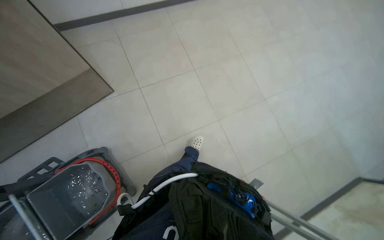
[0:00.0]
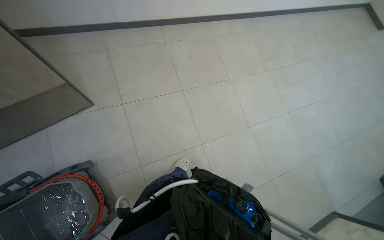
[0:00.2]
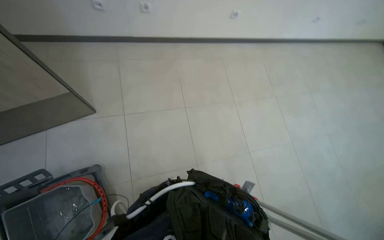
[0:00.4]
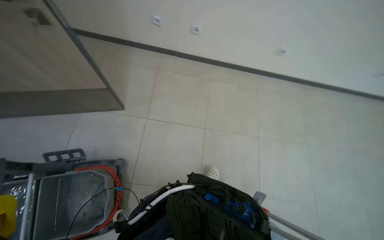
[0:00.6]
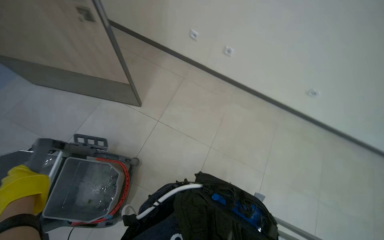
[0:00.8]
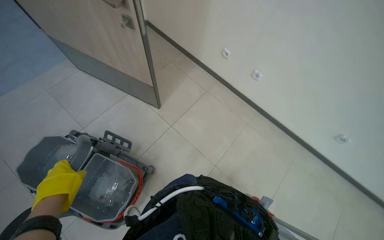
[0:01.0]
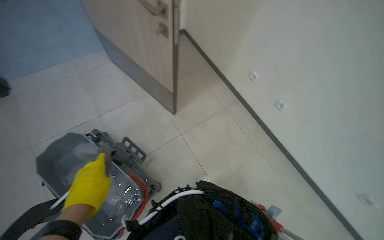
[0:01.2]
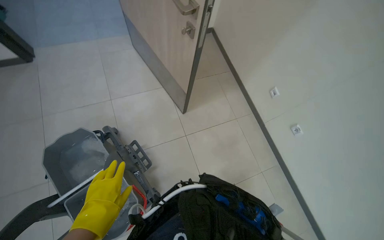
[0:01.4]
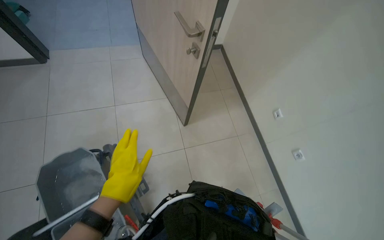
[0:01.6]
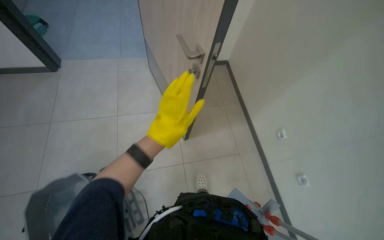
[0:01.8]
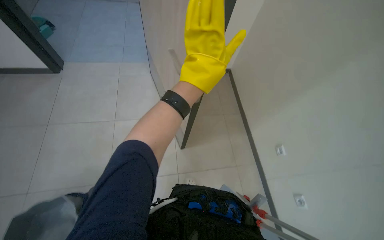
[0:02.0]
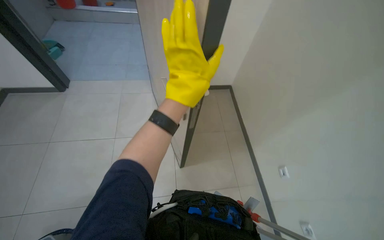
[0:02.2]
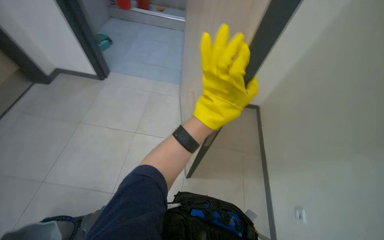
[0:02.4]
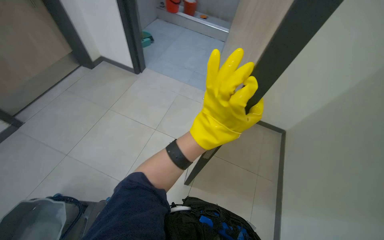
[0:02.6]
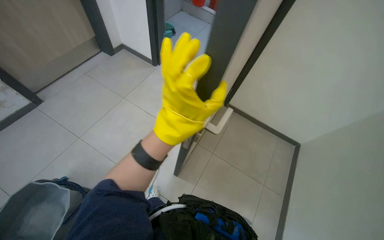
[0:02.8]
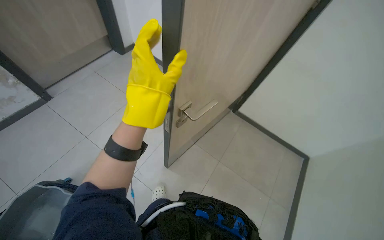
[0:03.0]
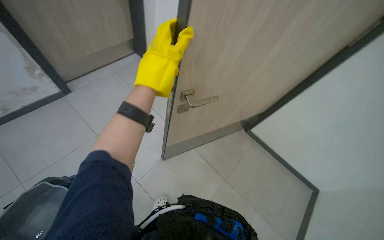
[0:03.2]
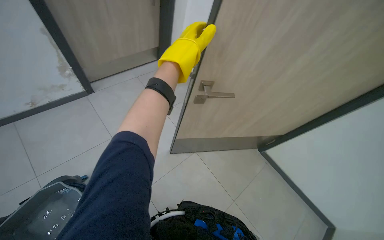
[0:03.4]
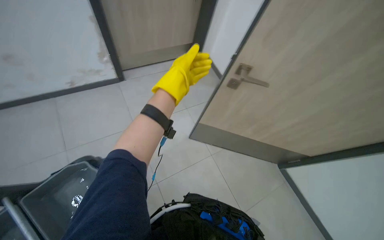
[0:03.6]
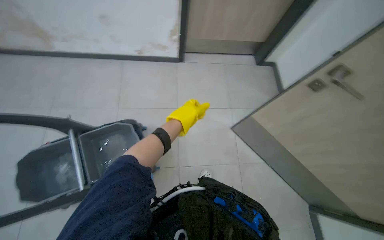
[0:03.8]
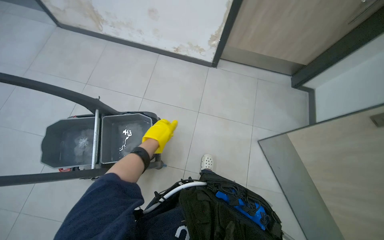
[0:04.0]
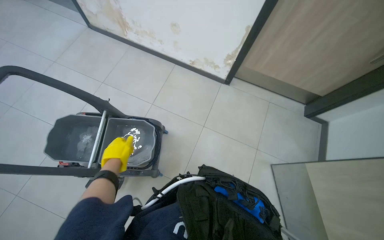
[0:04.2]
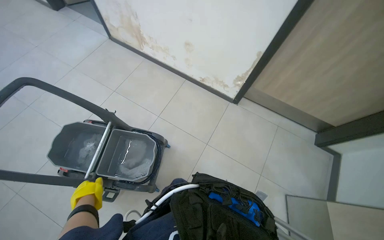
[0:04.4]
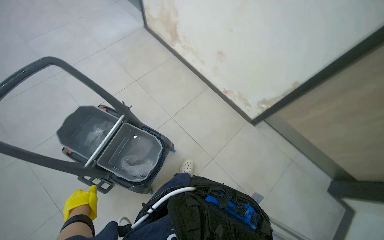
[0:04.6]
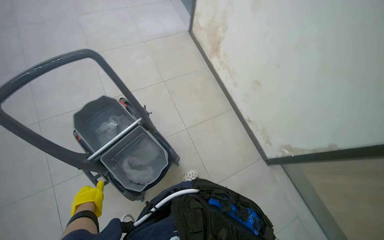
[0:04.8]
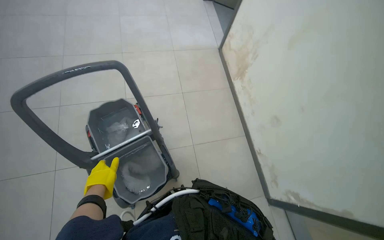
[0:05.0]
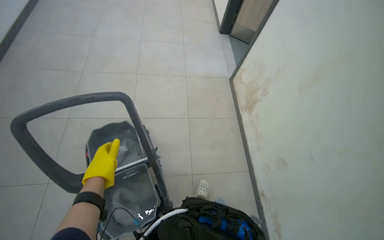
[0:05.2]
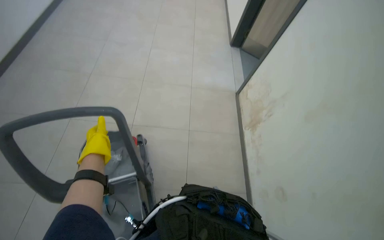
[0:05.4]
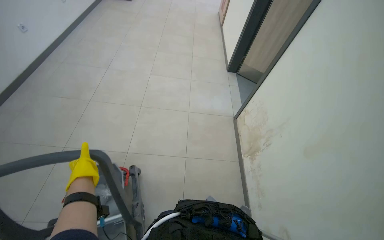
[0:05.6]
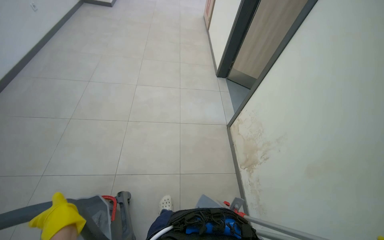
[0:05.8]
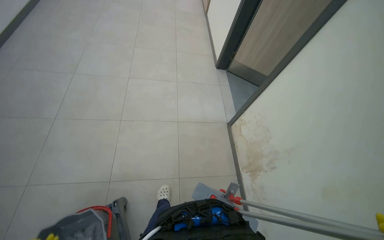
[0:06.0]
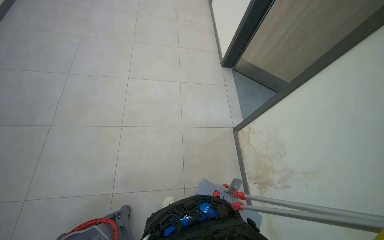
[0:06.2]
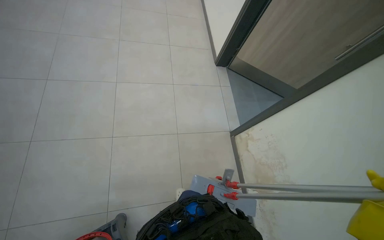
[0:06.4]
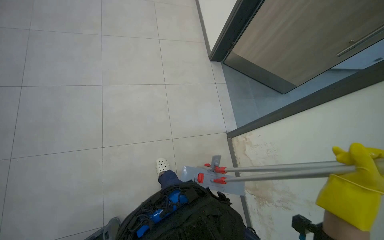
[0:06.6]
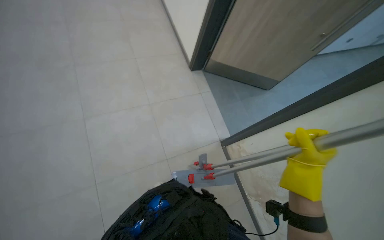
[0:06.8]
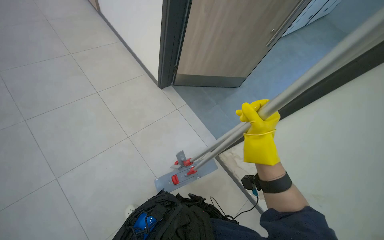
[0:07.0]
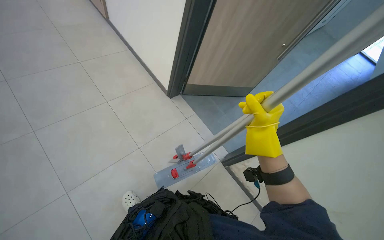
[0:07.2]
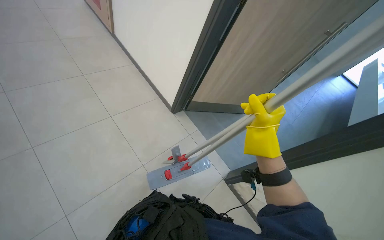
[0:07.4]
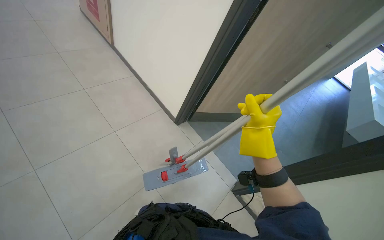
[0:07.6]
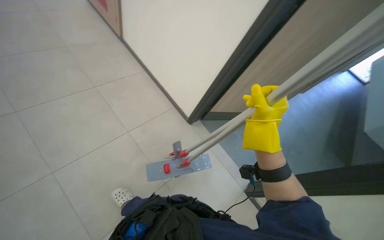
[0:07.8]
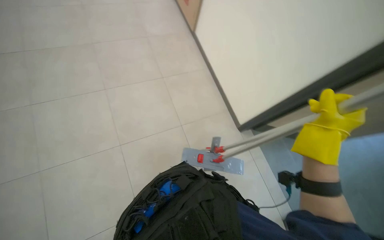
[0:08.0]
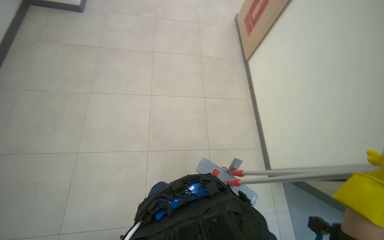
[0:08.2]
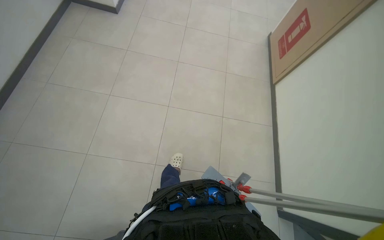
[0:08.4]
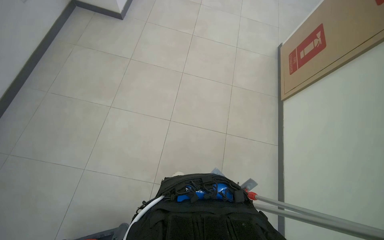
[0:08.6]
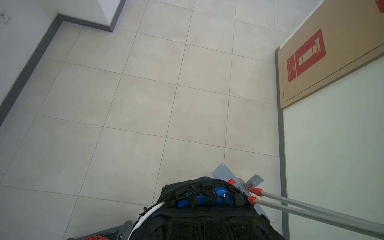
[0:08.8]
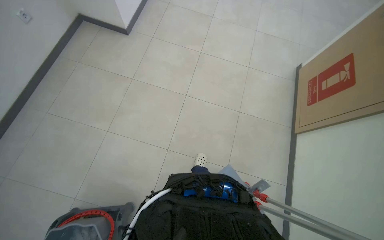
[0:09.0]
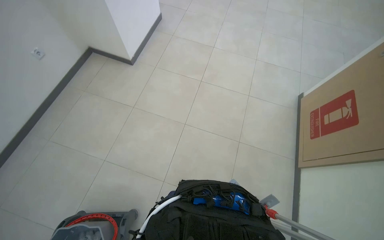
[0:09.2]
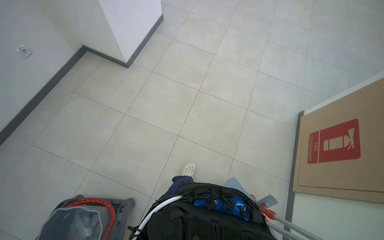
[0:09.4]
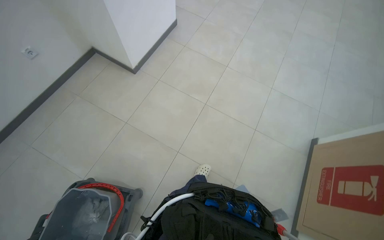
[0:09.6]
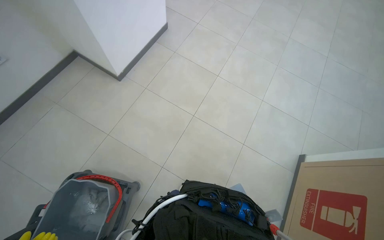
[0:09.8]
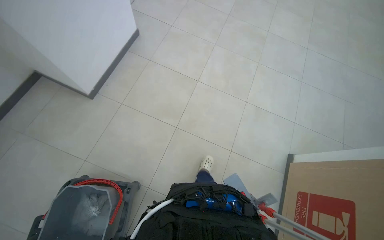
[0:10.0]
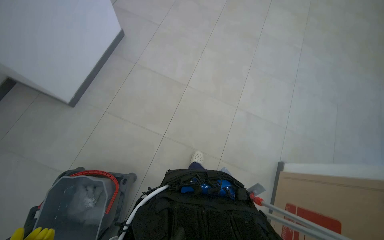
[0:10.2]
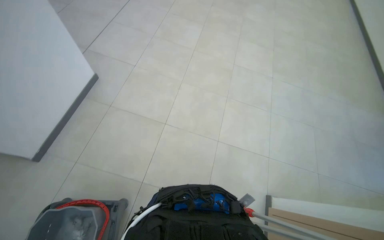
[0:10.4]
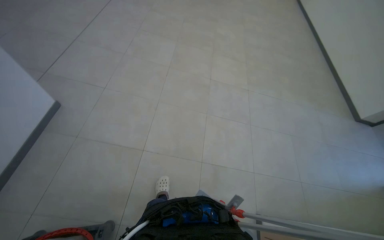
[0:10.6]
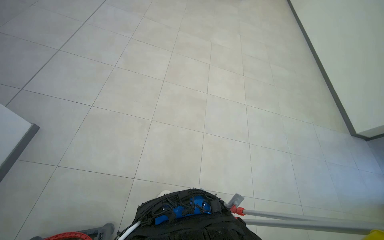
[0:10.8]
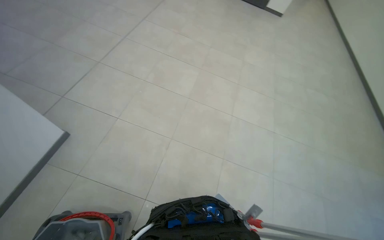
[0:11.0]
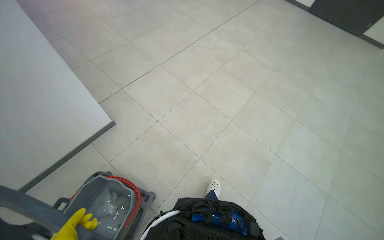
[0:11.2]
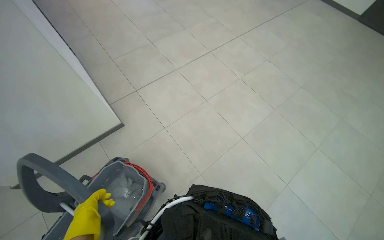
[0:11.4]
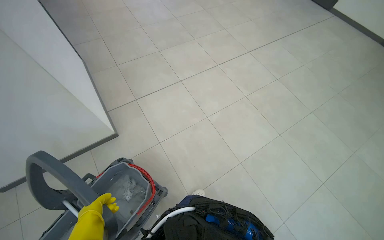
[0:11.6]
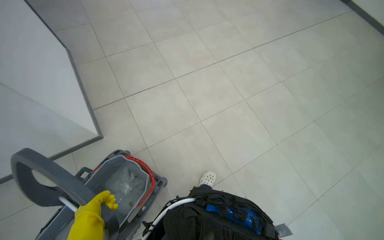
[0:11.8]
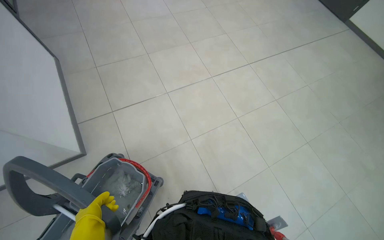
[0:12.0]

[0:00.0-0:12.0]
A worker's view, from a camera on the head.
Job: preparing cleaning supplies.
The whole recording: Preparing and transporting cleaning equipment. The worker assembles mops, transports the cleaning cart, and prepares cleaning cloths.
0:00.0 to 0:01.6: The wearer looks roughly 25 degrees further to the left. The camera pitches upward, by about 20 degrees.
0:01.6 to 0:03.0: The wearer's head swings approximately 45 degrees to the left. The camera pitches upward, by some 20 degrees.
0:03.0 to 0:04.4: The wearer's head swings approximately 85 degrees to the left. The camera pitches upward, by approximately 20 degrees.
0:04.4 to 0:06.0: The head travels some 90 cm. The wearer's head swings about 60 degrees to the left. The view tips upward by approximately 15 degrees.
0:06.0 to 0:07.6: The camera travels roughly 1 m. The wearer looks some 25 degrees further to the right.
0:09.0 to 0:10.4: The head travels some 60 cm.
0:10.4 to 0:12.0: The camera sweeps to the left, by about 20 degrees. The wearer looks approximately 25 degrees further upward.

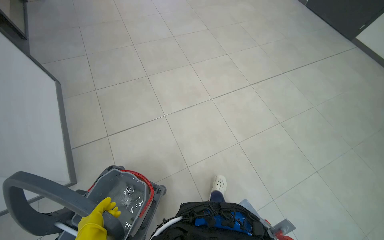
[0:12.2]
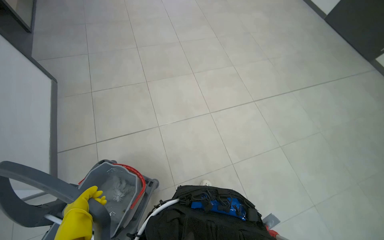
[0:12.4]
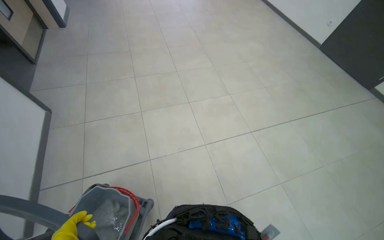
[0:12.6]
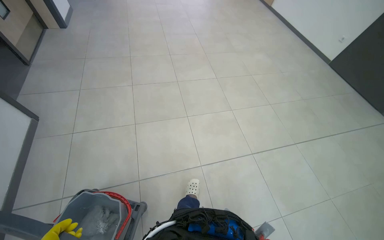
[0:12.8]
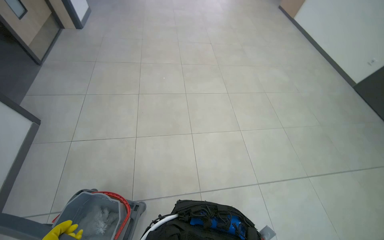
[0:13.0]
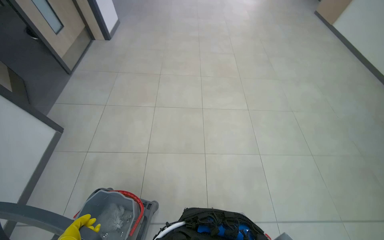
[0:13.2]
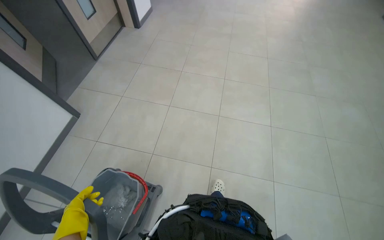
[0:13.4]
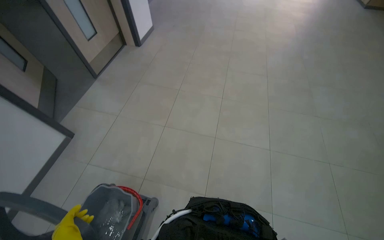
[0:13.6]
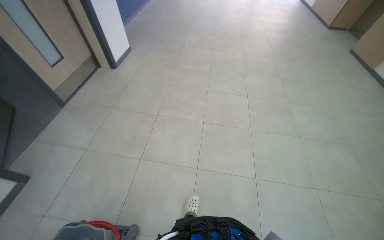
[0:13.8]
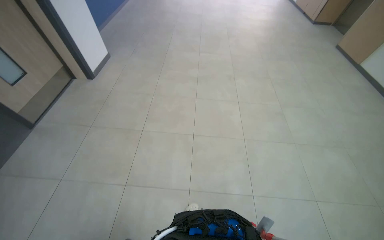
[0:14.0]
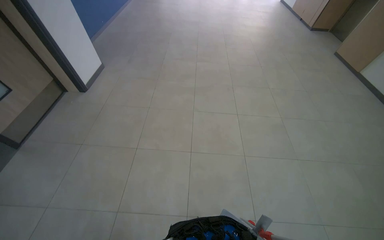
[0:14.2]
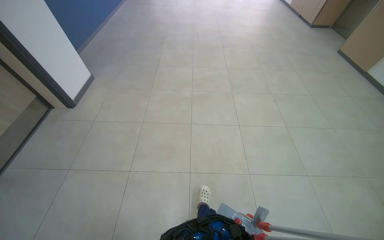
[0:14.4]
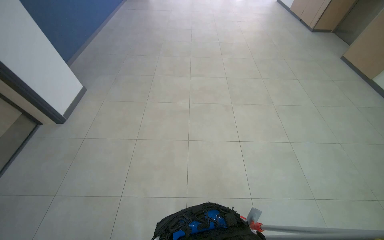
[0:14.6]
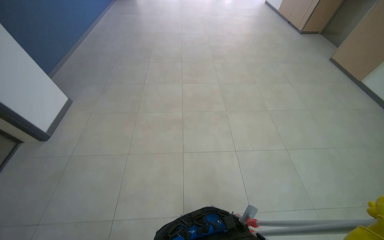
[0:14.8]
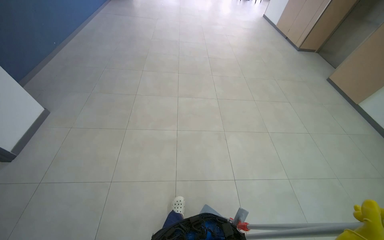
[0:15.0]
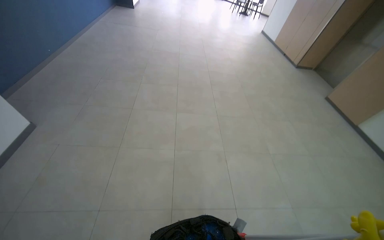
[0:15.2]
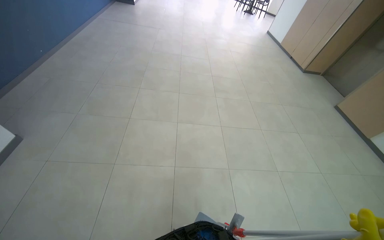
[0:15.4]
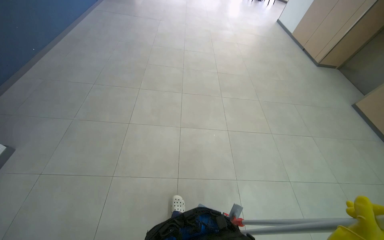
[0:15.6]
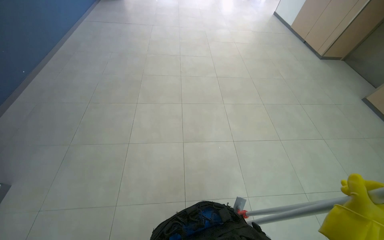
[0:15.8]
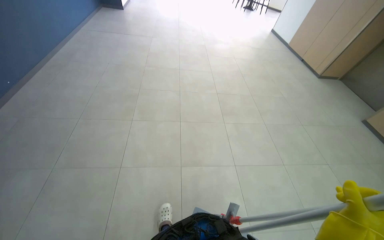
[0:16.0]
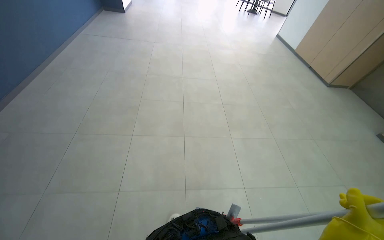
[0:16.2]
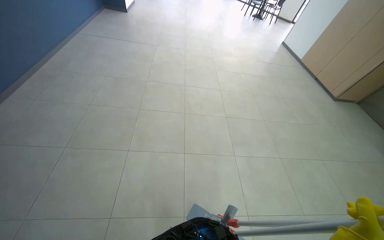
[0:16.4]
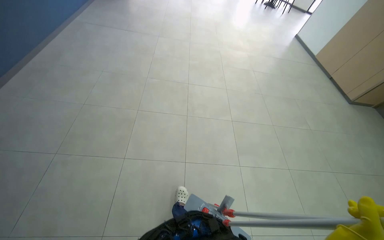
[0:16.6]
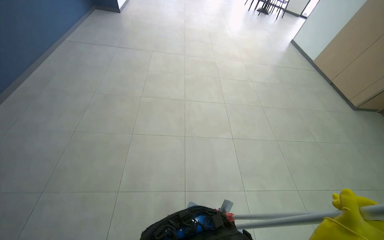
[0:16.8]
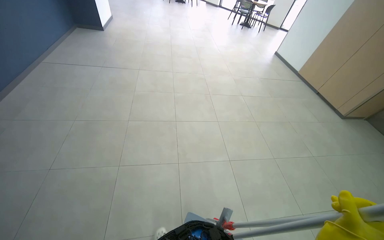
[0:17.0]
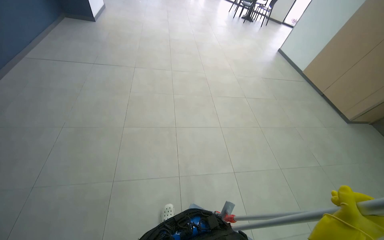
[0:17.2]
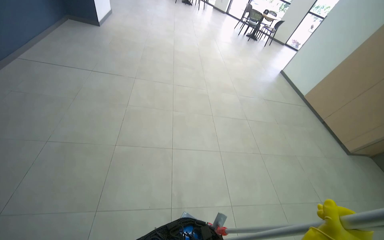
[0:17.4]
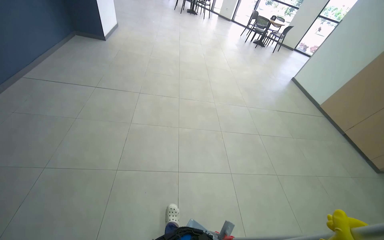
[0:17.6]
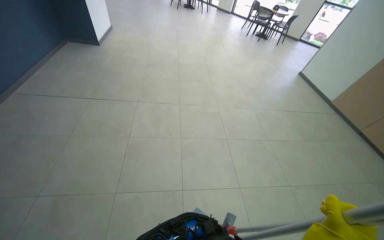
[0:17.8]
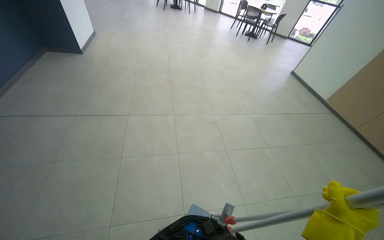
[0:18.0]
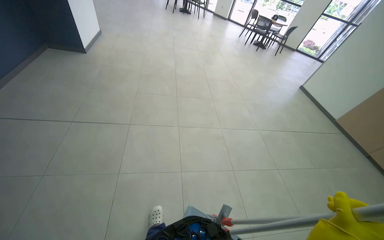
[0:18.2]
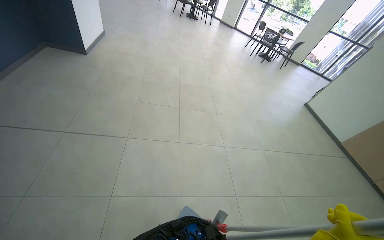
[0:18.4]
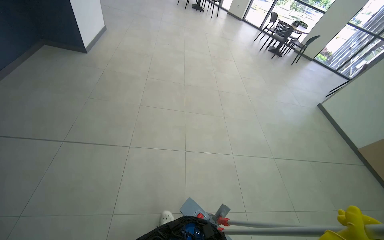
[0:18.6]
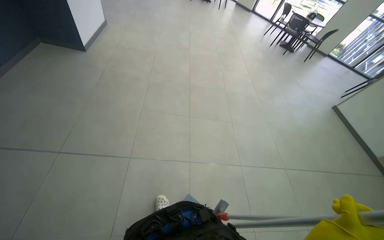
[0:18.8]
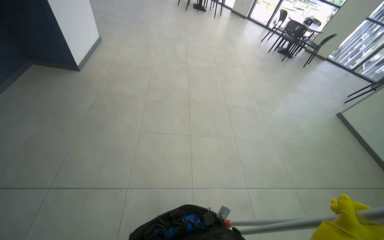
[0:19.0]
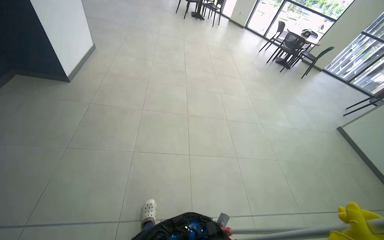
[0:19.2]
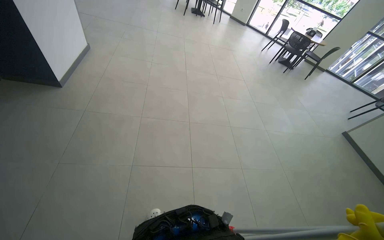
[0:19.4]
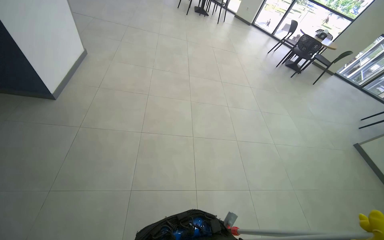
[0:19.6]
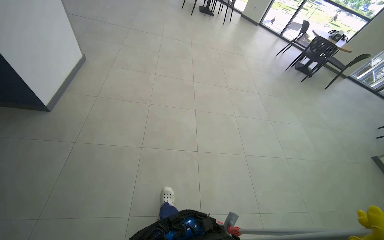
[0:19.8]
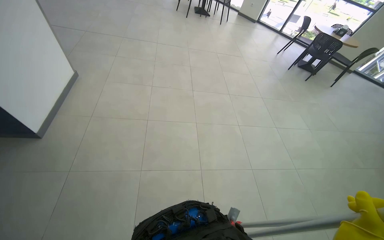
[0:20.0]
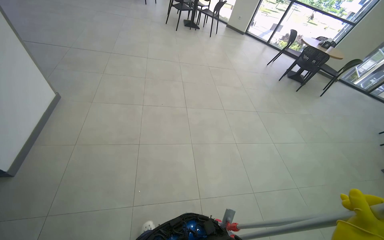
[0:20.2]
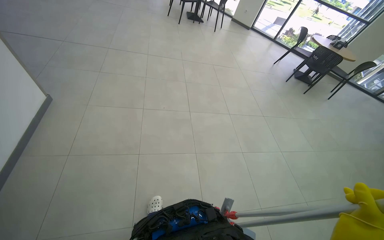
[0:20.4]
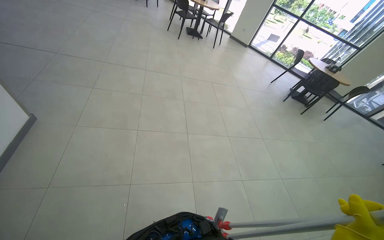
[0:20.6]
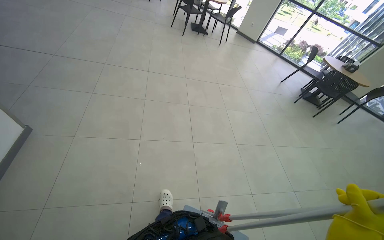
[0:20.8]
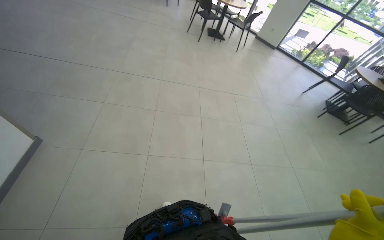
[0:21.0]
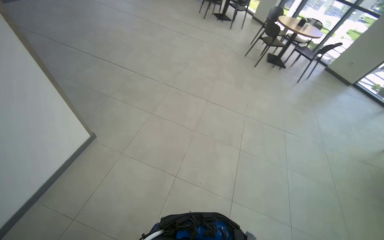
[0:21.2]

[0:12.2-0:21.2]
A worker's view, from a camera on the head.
Job: preparing cleaning supplies.
The whole recording: Preparing and transporting cleaning equipment. The worker assembles mops, transports the cleaning cart, and prepares cleaning cloths.
0:13.8 to 0:15.2: The wearer moves roughly 1.5 m.
0:16.6 to 0:18.2: The camera is carried approximately 1 m.
0:18.2 to 0:19.8: The head travels roughly 1.5 m.
